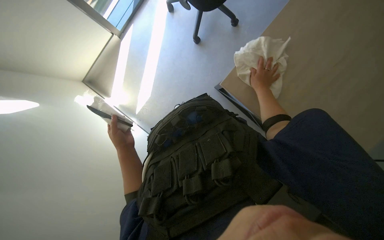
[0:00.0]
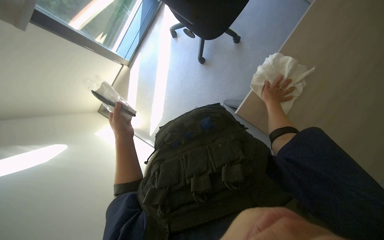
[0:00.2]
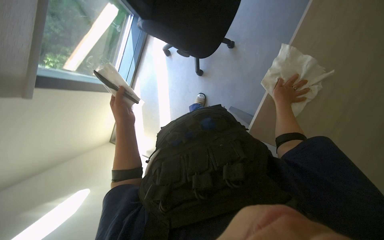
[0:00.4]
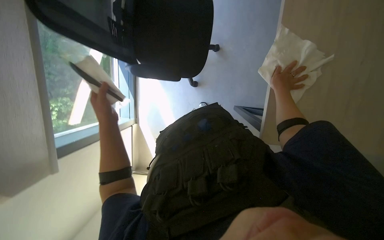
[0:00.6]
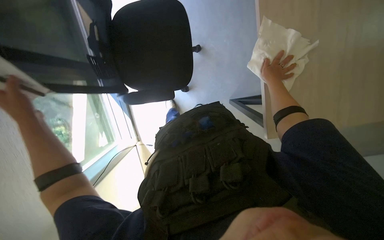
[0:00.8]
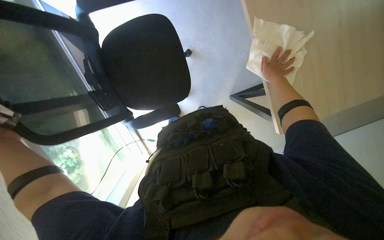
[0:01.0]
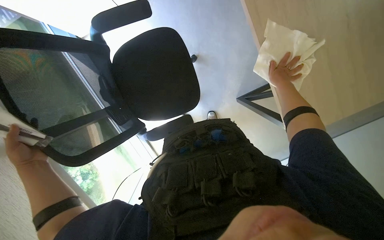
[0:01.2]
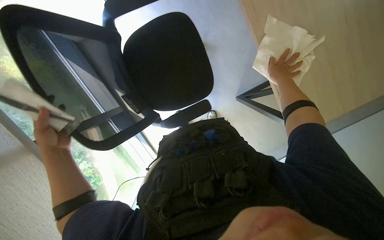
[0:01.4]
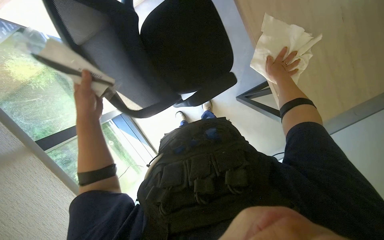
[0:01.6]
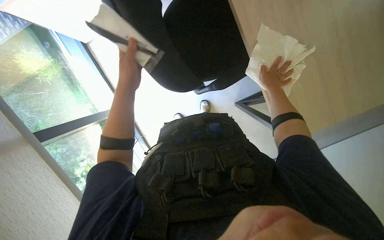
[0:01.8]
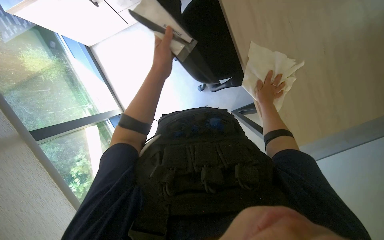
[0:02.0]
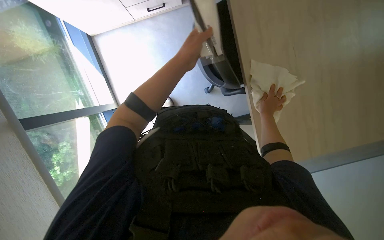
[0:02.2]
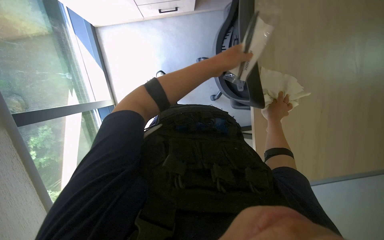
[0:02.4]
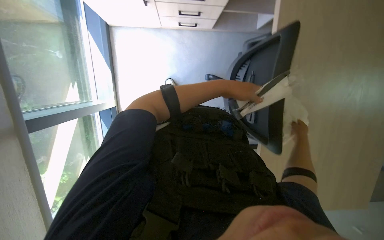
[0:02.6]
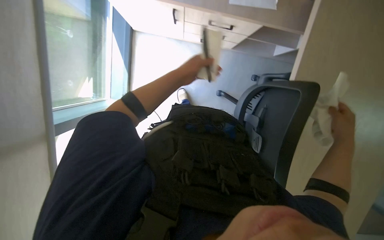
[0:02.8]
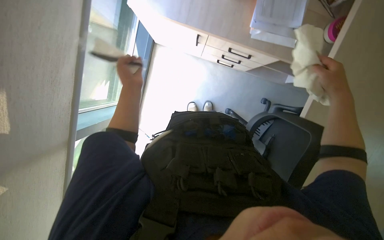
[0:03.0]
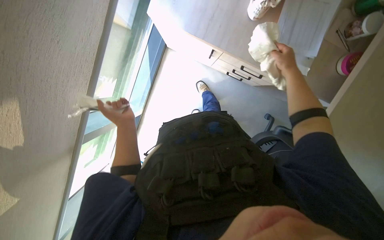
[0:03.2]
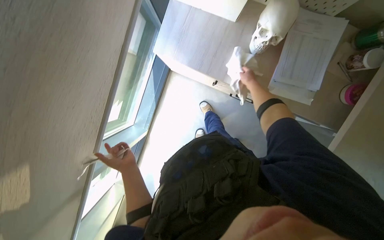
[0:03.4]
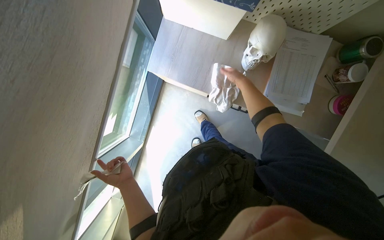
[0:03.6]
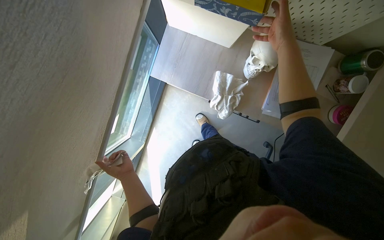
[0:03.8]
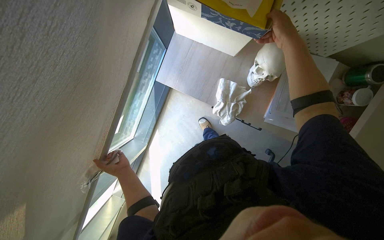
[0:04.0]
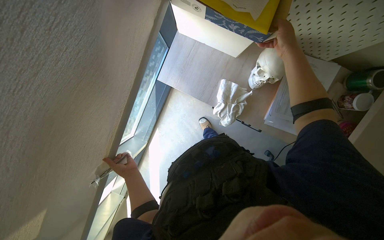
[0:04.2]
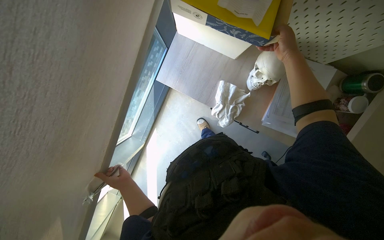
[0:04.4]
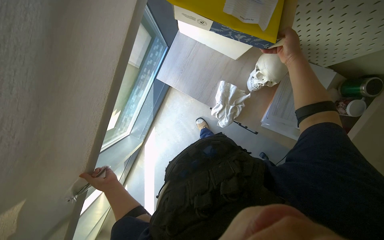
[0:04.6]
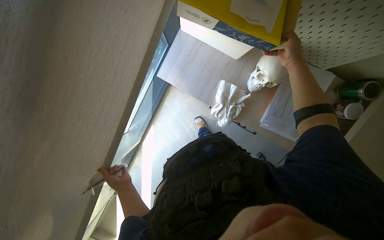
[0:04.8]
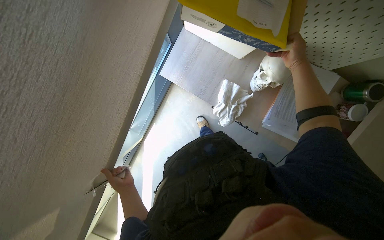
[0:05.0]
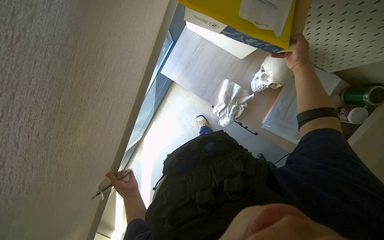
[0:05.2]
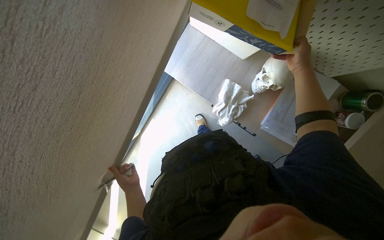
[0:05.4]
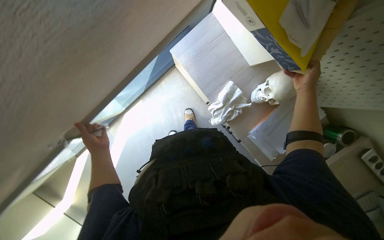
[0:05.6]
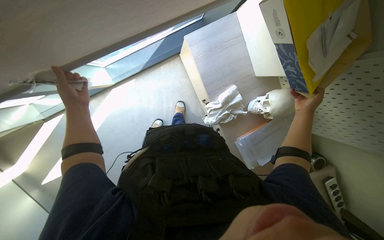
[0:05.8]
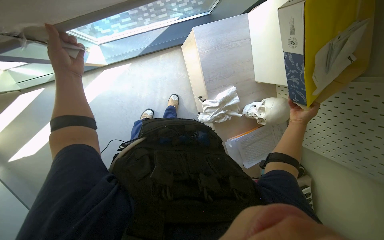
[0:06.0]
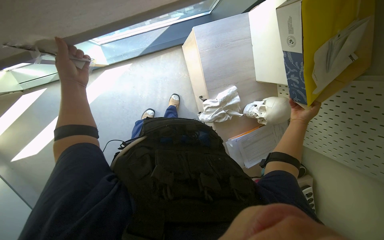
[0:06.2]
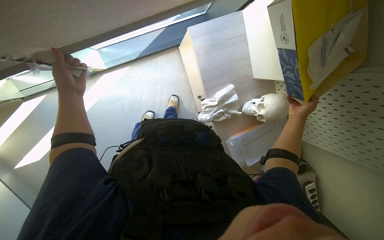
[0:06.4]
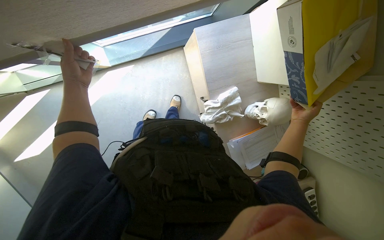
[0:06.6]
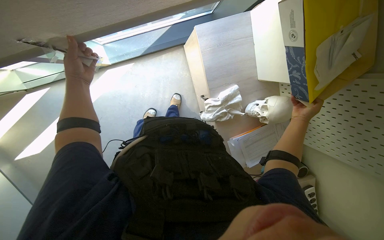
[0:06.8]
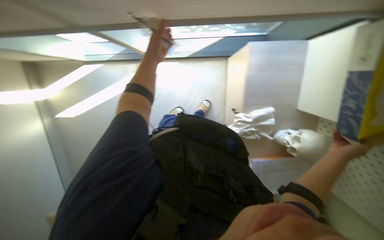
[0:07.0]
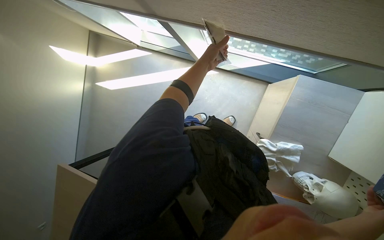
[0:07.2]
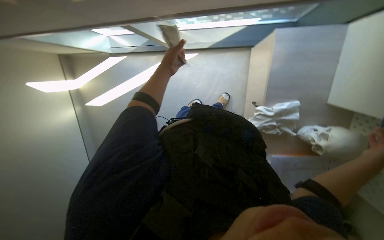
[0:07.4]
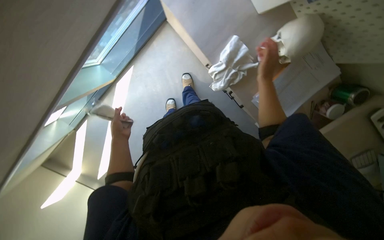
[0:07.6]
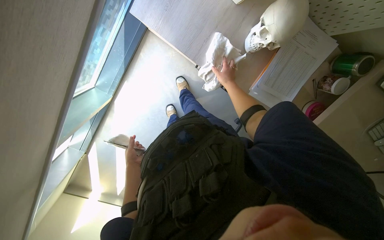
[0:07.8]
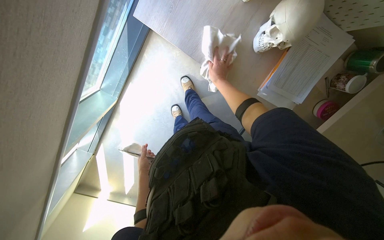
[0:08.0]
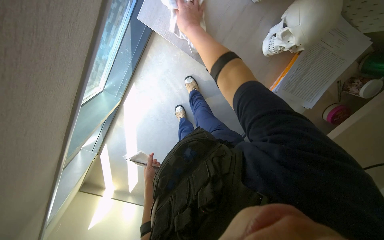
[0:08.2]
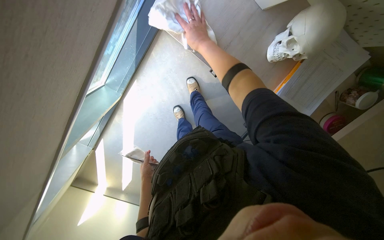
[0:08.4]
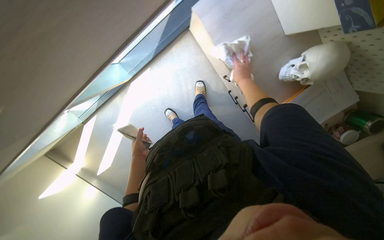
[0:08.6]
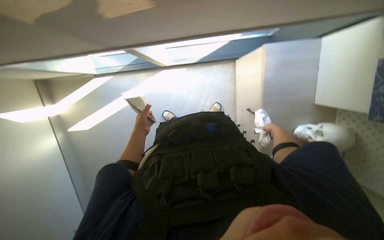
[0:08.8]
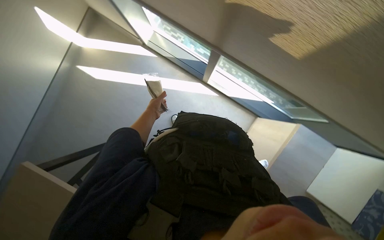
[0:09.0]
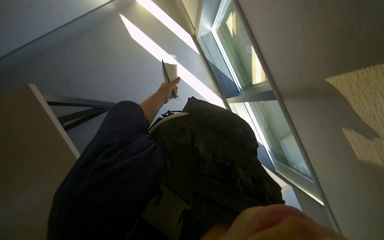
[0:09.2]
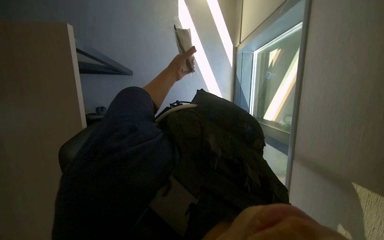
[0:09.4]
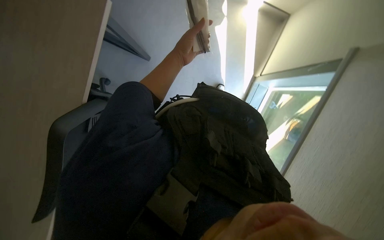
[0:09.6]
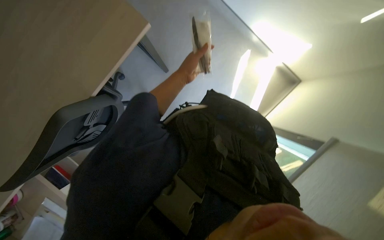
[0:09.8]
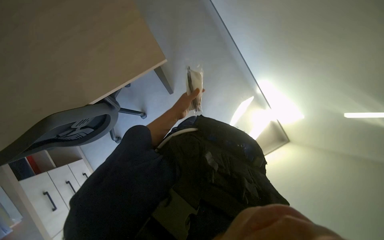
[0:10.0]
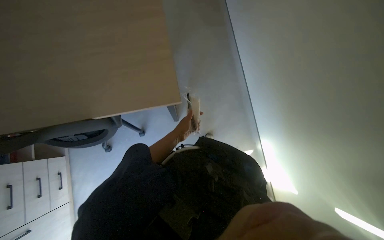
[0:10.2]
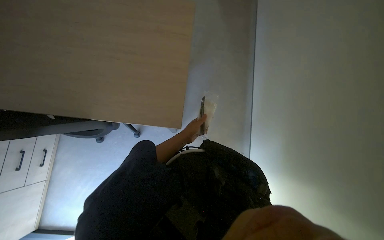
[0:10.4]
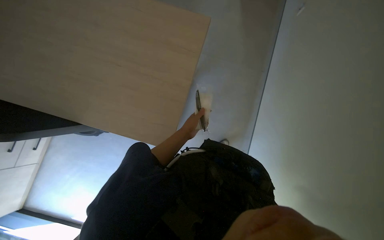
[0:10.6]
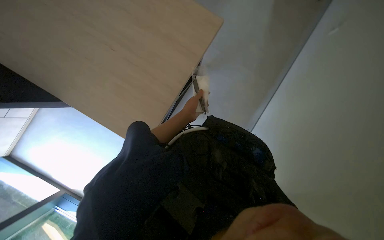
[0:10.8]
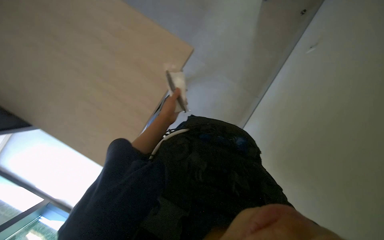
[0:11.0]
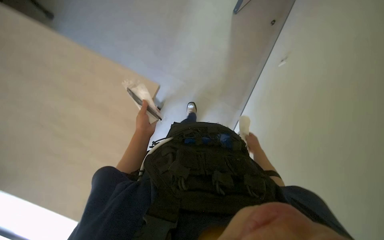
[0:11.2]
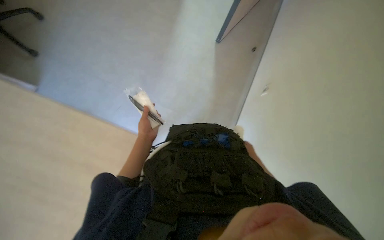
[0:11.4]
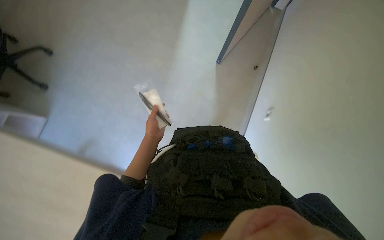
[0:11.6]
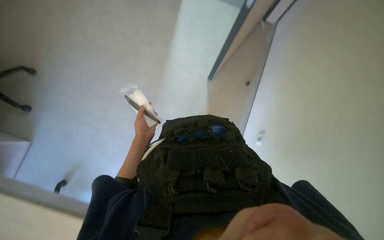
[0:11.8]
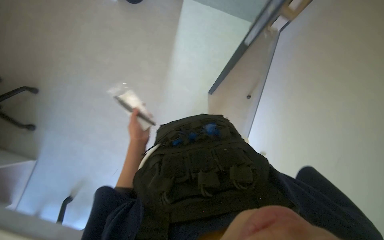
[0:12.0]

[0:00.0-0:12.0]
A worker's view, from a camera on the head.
Job: wiping surfaces.
The whole recording: Wiping tables and window frames in room. The worker enters the room and wipes the tables and window frames.
0:00.0 to 0:01.6: The view tips upward by roughly 15 degrees. The left hand is displaced up the picture and to the left by roughly 35 cm.
0:01.6 to 0:03.0: The view tilts some 15 degrees upward. The scene turns roughly 45 degrees clockwise in the picture.
0:03.0 to 0:04.4: The right hand heads up the picture, covering about 50 cm.
0:04.4 to 0:06.0: The camera is aimed roughly 20 degrees further to the right. The scene rotates clockwise by some 45 degrees.
0:06.0 to 0:07.6: The view swings about 20 degrees to the left. The scene rotates counterclockwise by about 25 degrees.
0:07.6 to 0:09.0: The wearer moves about 40 cm. The view tilts some 15 degrees upward. The scene rotates clockwise by some 60 degrees.
0:09.0 to 0:10.4: The head travels approximately 50 cm. The view swings about 20 degrees to the right. The view tips upward by roughly 35 degrees. The scene rotates clockwise by roughly 135 degrees.

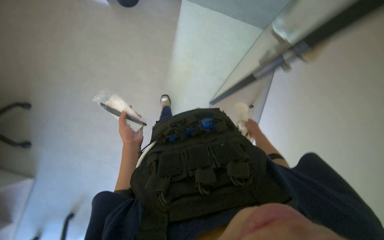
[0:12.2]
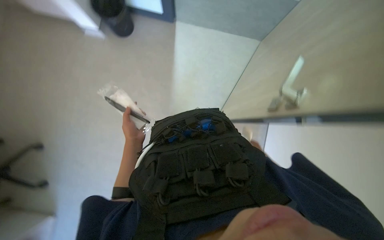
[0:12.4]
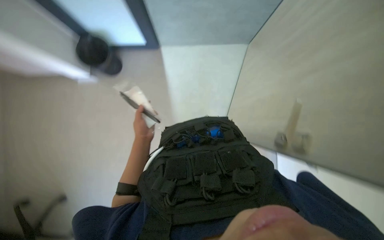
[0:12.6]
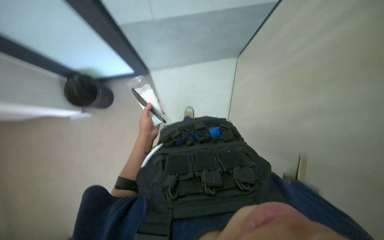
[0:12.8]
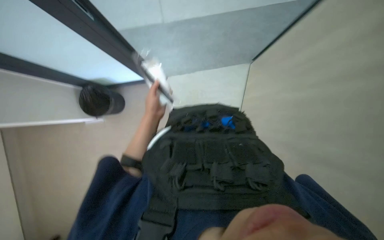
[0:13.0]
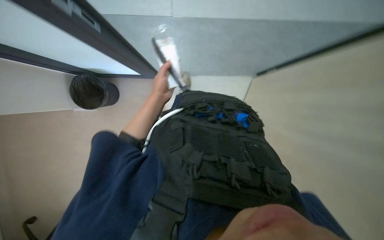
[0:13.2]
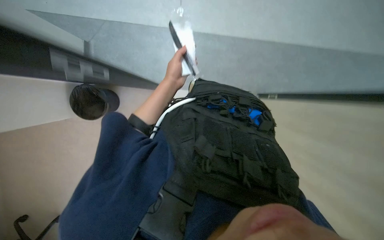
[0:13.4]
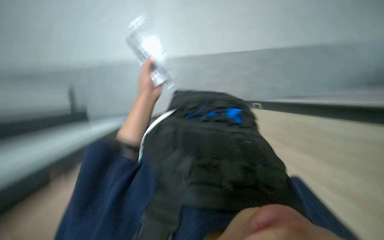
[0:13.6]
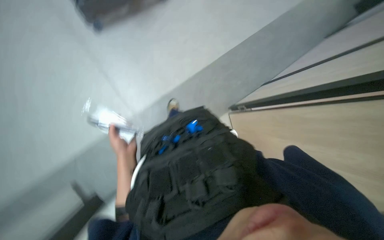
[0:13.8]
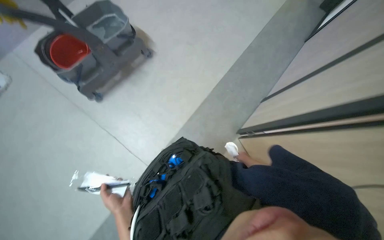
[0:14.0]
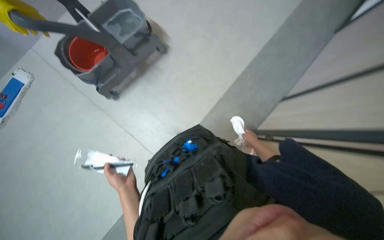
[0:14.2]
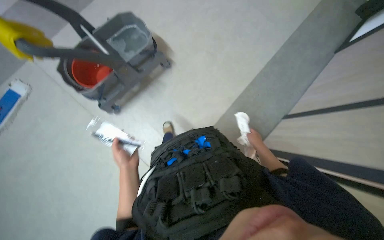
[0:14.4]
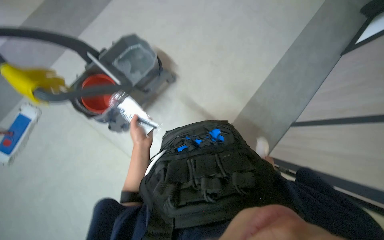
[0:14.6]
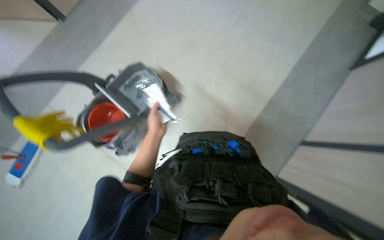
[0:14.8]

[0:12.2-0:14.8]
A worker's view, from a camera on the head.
Job: wiping surfaces.
The whole recording: Wiping tables and window frames in room. The worker enters the room and wipes the tables and window frames.
0:12.2 to 0:13.4: The left hand heads up the picture, covering some 20 cm.

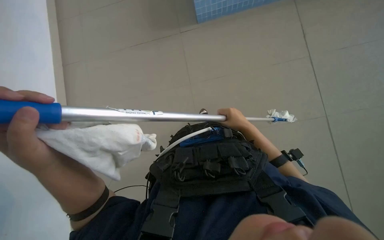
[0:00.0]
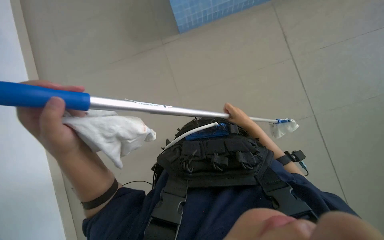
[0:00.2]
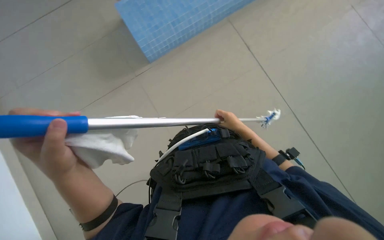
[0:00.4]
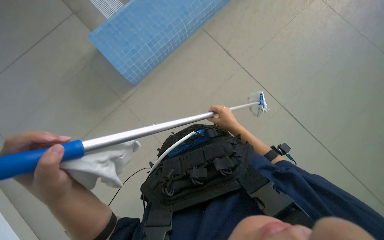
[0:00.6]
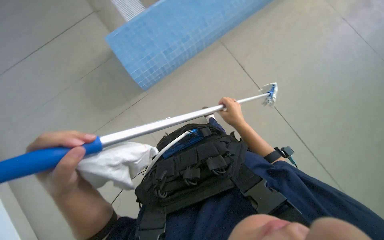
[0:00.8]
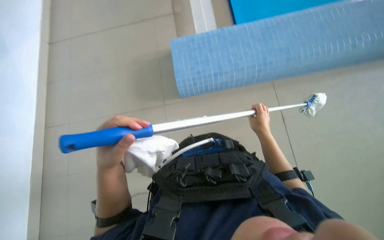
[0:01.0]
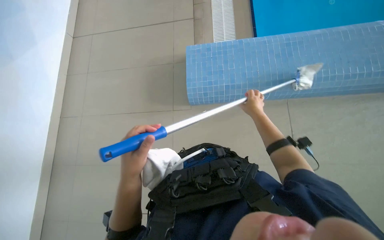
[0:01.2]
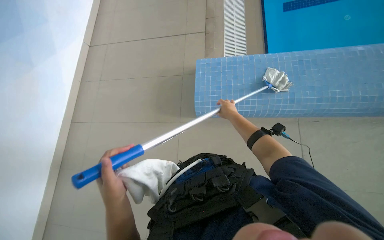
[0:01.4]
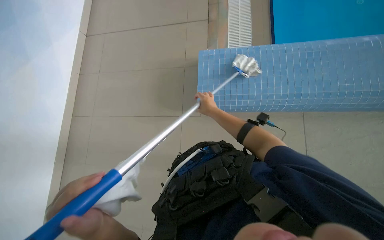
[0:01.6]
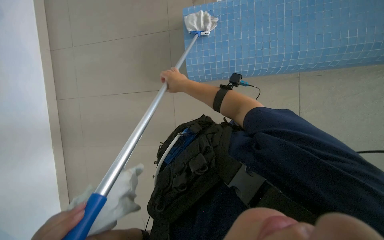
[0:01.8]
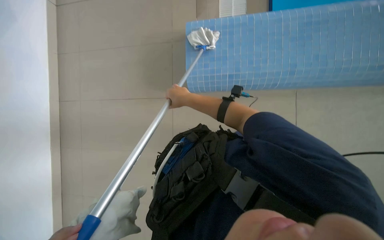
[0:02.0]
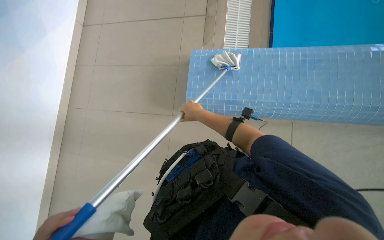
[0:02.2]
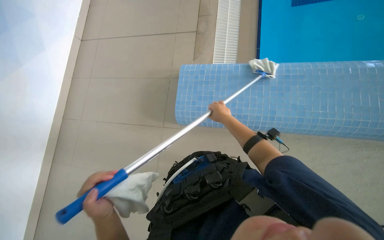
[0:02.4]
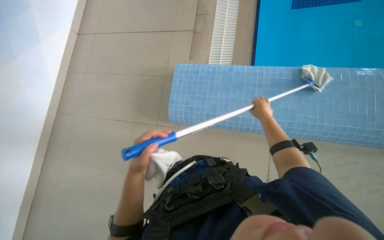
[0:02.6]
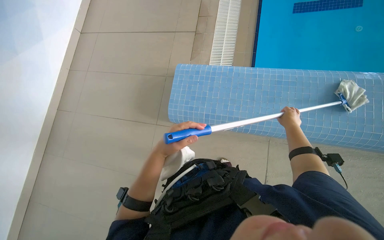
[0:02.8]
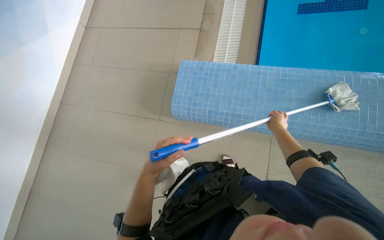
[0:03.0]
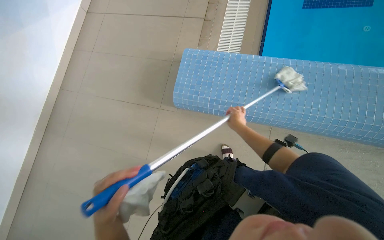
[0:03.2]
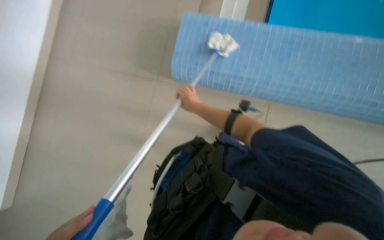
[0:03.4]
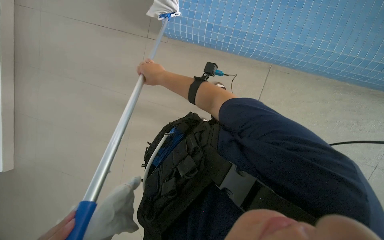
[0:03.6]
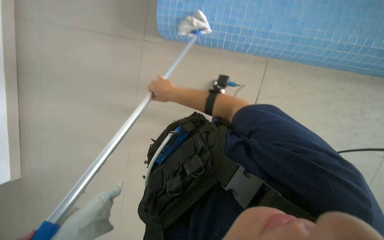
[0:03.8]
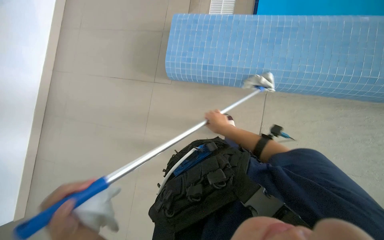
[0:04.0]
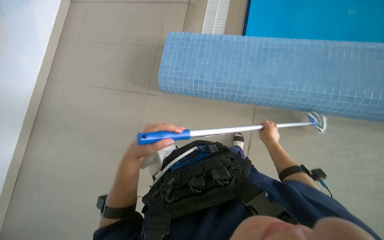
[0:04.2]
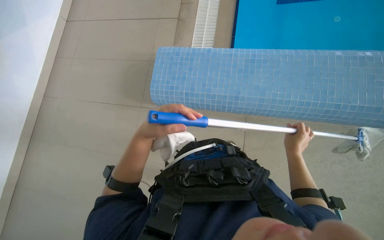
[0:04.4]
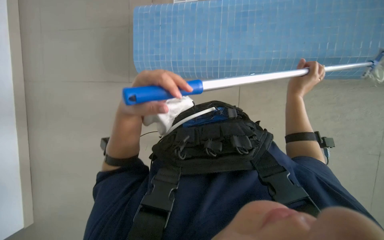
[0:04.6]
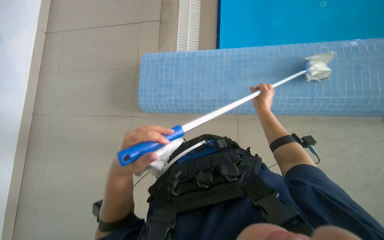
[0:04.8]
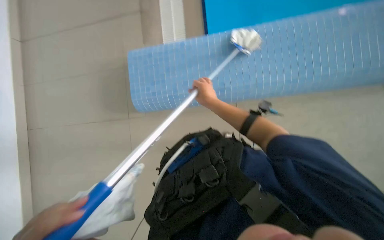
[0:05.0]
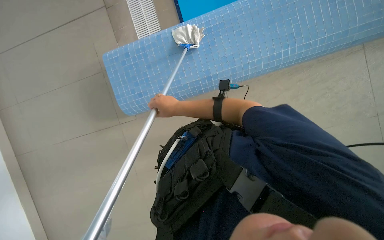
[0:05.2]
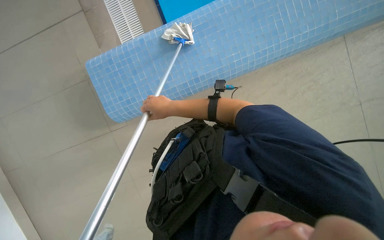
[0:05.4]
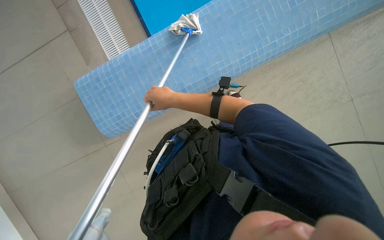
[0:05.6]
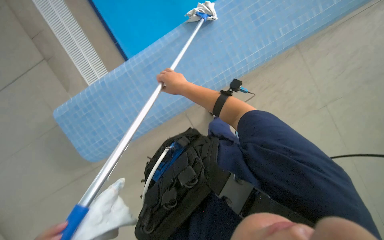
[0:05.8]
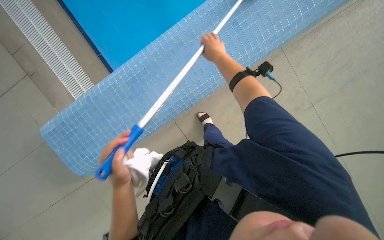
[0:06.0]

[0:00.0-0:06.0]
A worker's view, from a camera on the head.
Job: wiping surfaces.
The whole recording: Cleaning pool edge with long-handled tool. The worker cleans the blue tiled edge of the pool using a long-handled tool.
0:04.4 to 0:06.0: The camera travels some 60 cm. The camera pitches downward, by some 15 degrees. The scene rotates counterclockwise by about 45 degrees.
